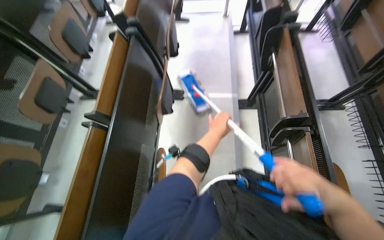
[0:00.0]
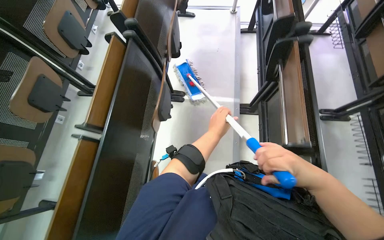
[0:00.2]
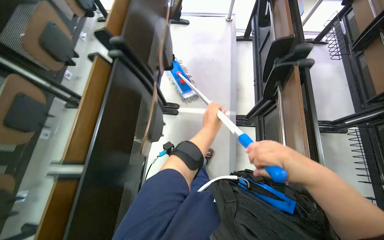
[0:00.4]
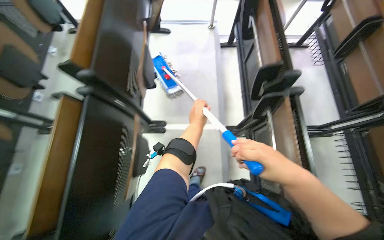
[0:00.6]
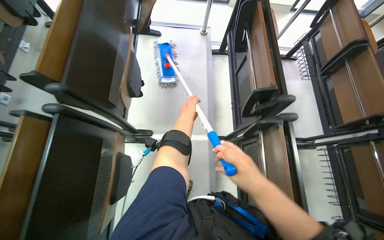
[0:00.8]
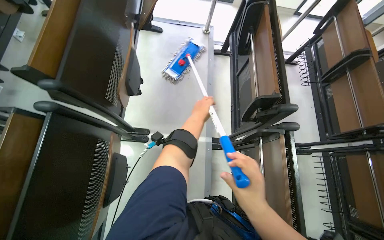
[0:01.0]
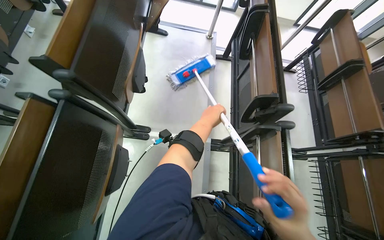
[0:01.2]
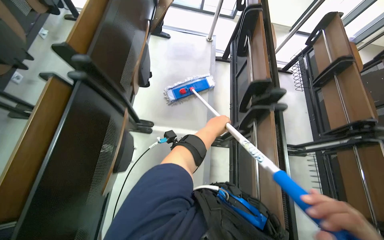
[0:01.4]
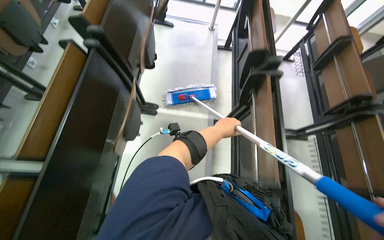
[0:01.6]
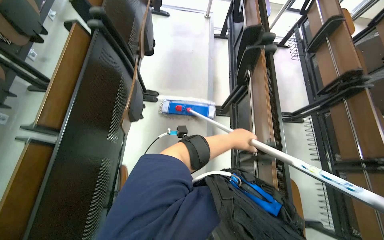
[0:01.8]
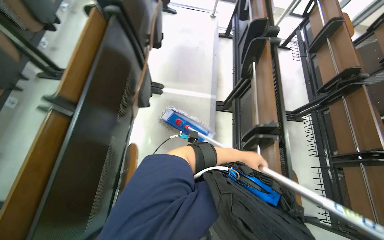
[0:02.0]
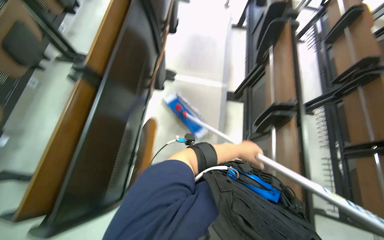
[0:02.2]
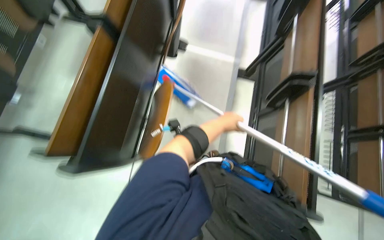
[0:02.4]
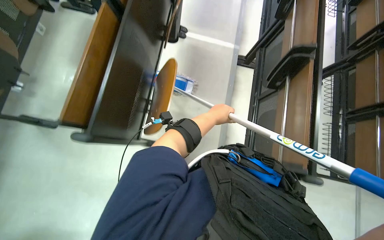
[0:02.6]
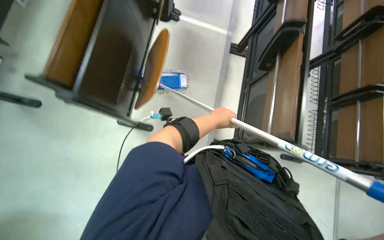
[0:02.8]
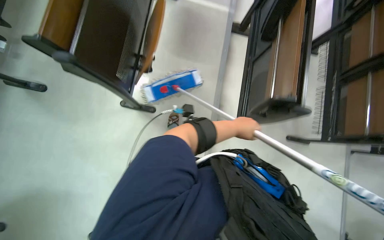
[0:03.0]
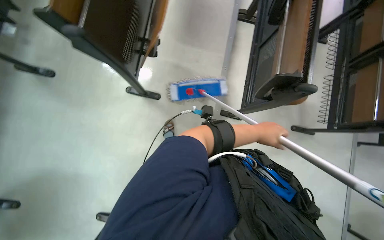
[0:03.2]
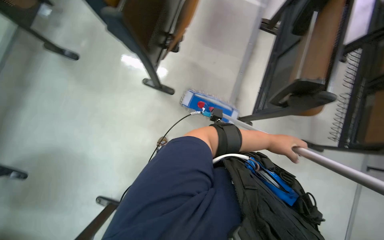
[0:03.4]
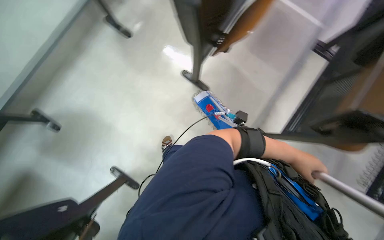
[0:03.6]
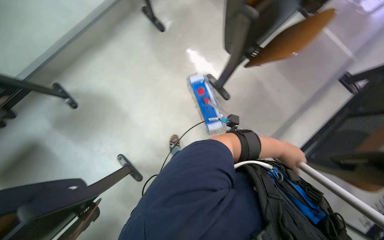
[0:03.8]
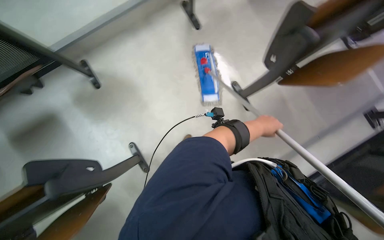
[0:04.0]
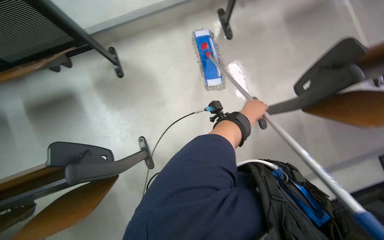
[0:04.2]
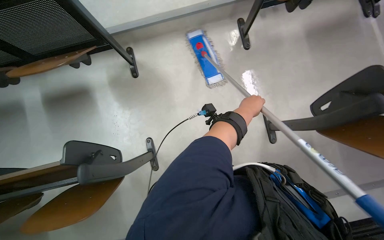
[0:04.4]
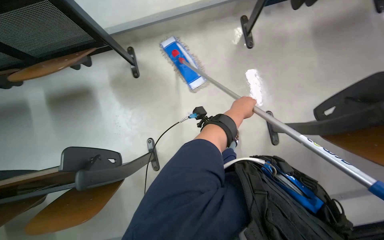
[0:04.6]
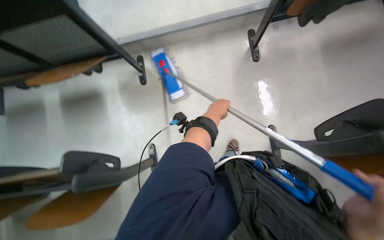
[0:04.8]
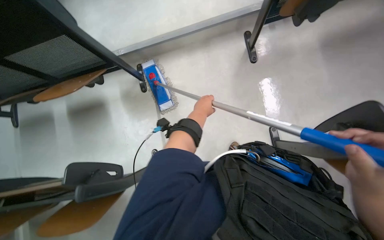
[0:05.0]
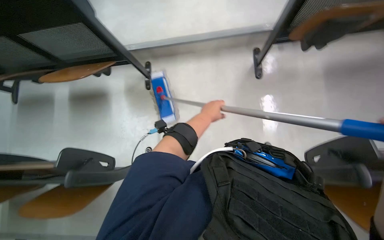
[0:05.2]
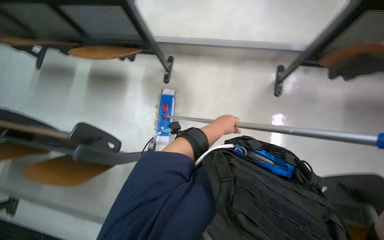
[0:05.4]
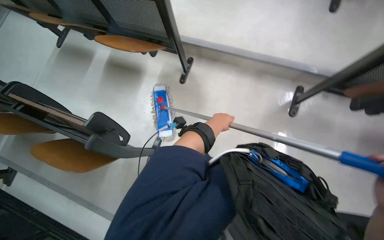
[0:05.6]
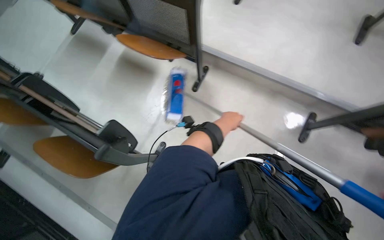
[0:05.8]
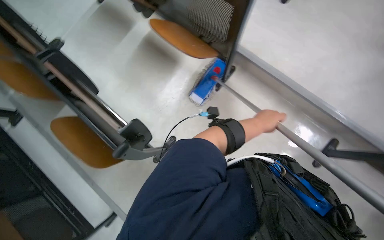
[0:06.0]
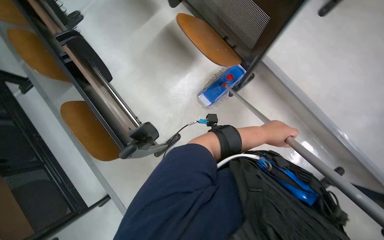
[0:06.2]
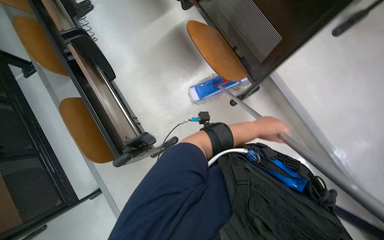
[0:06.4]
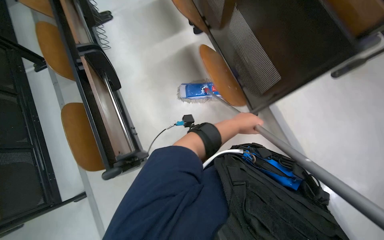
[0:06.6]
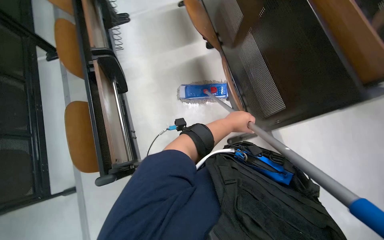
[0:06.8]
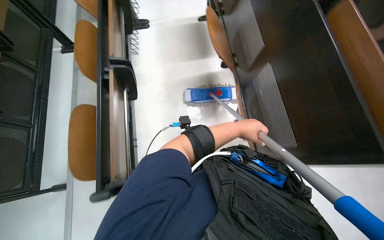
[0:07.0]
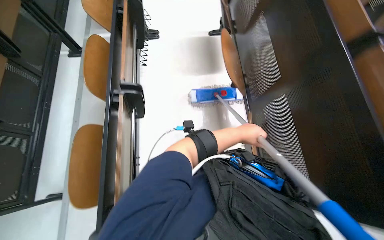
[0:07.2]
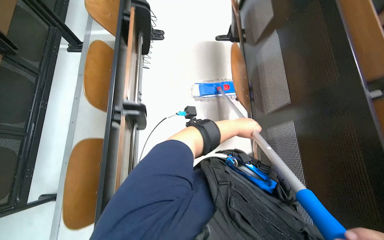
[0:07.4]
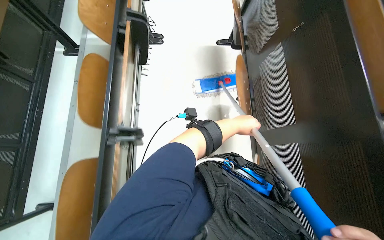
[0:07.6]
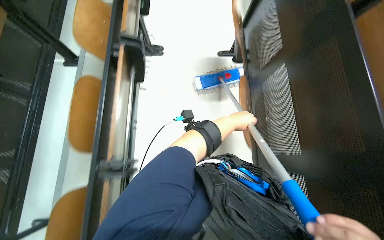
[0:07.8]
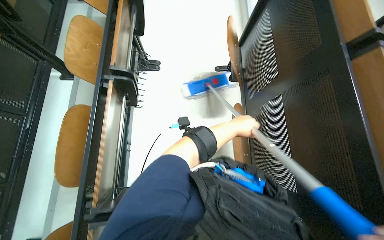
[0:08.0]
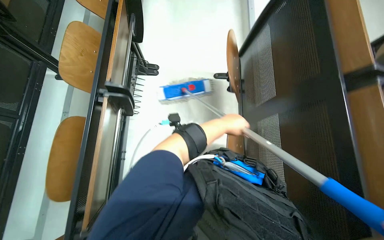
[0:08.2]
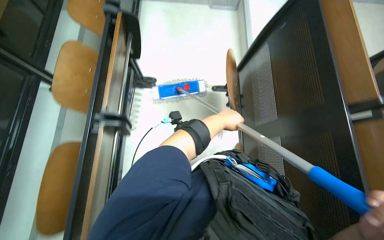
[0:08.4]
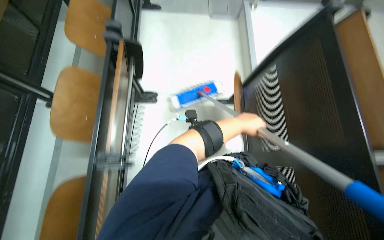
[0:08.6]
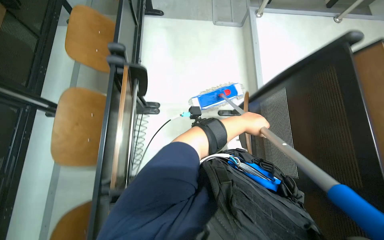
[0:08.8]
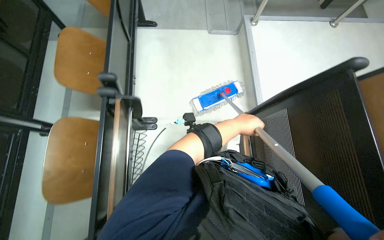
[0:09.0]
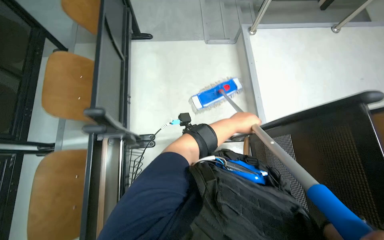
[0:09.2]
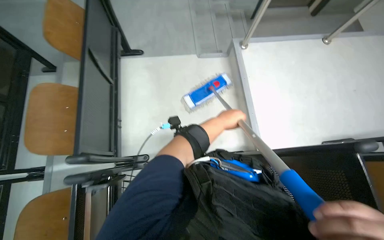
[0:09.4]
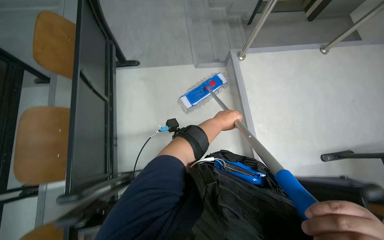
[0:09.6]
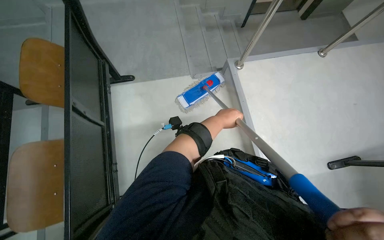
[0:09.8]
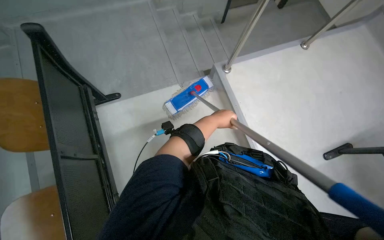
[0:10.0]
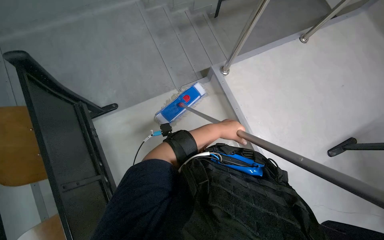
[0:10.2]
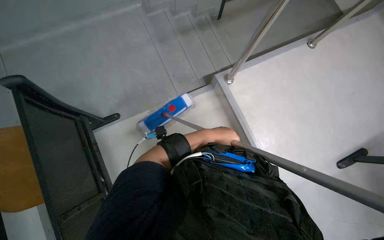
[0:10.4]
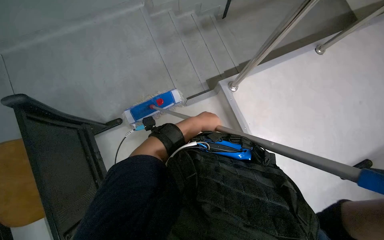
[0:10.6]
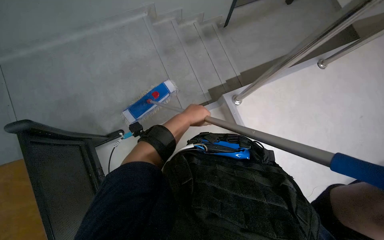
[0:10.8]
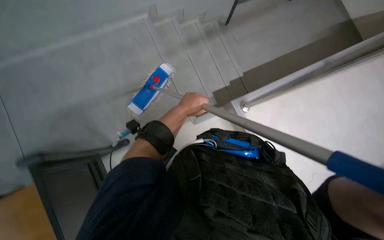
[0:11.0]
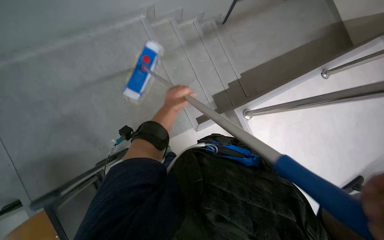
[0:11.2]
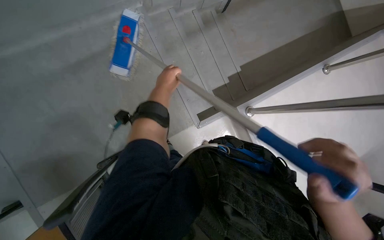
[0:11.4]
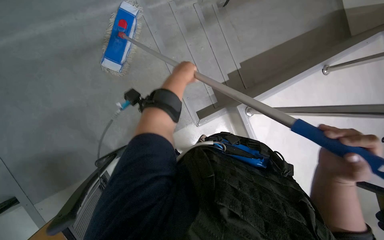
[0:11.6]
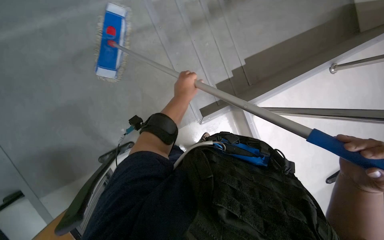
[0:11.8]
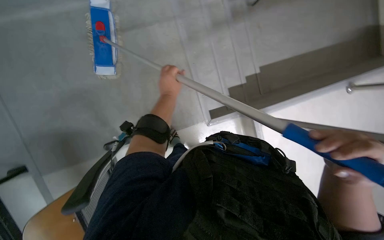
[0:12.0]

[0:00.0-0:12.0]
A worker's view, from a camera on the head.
Job: mopping floor.
The whole recording: Mopping classroom floor. The worker mops the classroom floor, occasionally adjusting the mop and moving the cleaning cart.
0:01.6 to 0:03.0: The head travels about 70 cm. The view tips downward by roughly 15 degrees.
0:03.0 to 0:04.4: The camera is carried about 60 cm. The wearer looks about 65 degrees further to the left.
0:04.4 to 0:06.0: The head rotates roughly 55 degrees to the left.
0:06.0 to 0:07.6: The camera travels some 70 cm. The scene turns some 50 degrees clockwise in the picture.
0:07.6 to 0:09.0: The head travels approximately 80 cm.
0:09.0 to 0:10.4: The camera is carried roughly 90 cm.
0:10.4 to 0:12.0: The view tips downward by roughly 15 degrees. The left hand heads up the picture, to the left and farther from the camera, covering roughly 50 cm.

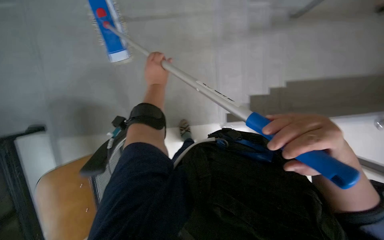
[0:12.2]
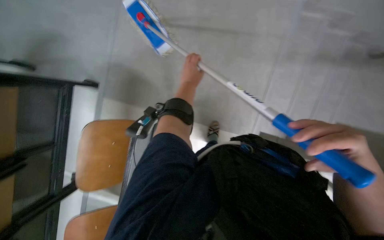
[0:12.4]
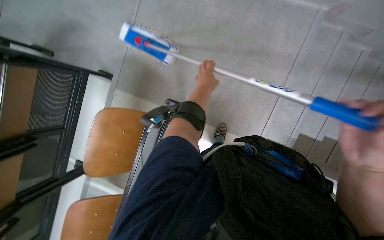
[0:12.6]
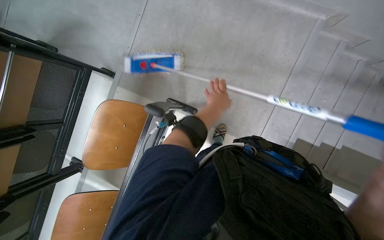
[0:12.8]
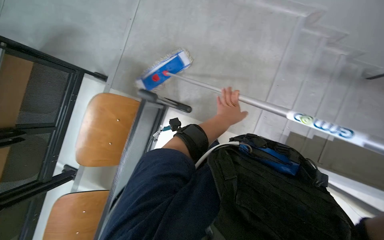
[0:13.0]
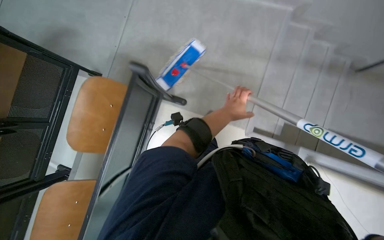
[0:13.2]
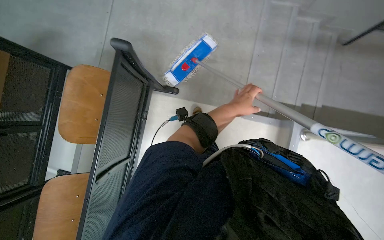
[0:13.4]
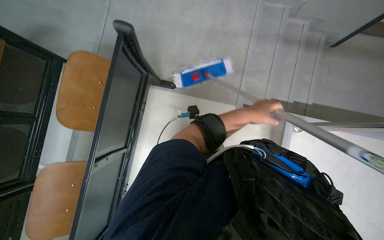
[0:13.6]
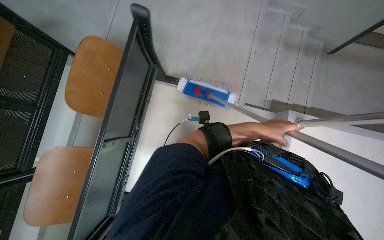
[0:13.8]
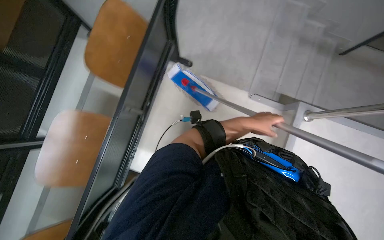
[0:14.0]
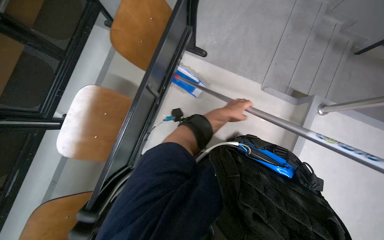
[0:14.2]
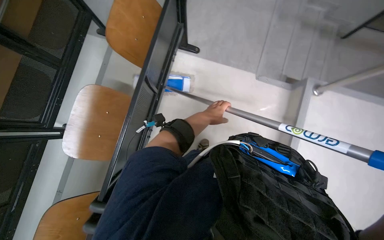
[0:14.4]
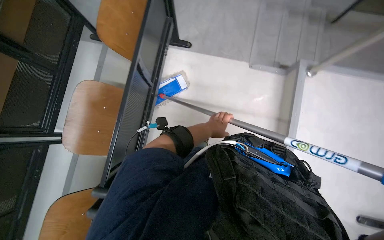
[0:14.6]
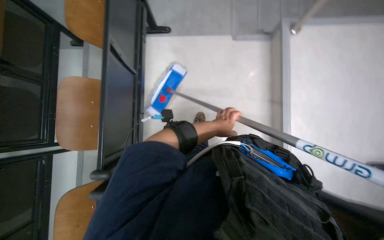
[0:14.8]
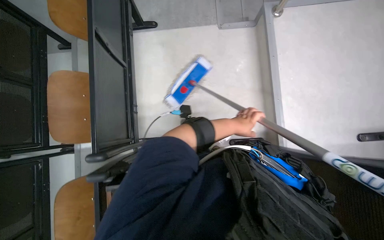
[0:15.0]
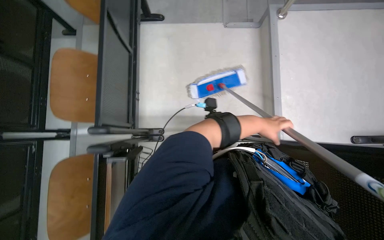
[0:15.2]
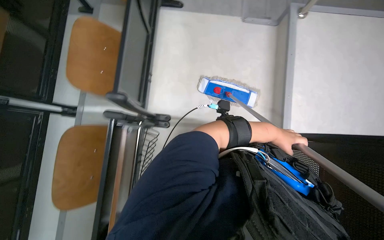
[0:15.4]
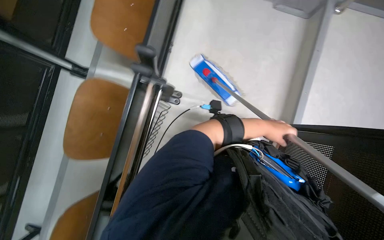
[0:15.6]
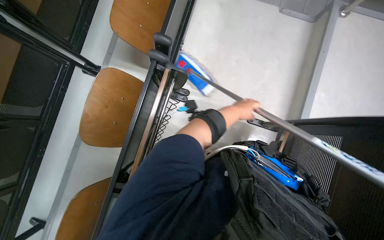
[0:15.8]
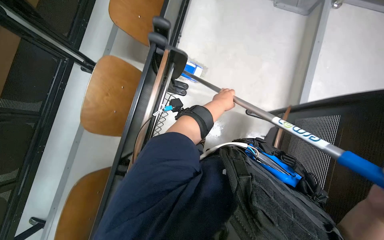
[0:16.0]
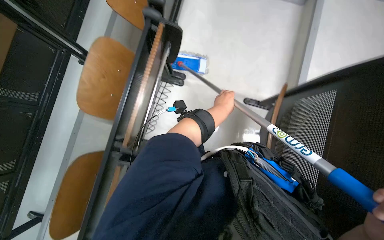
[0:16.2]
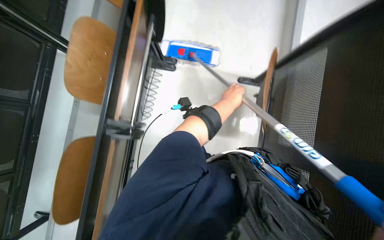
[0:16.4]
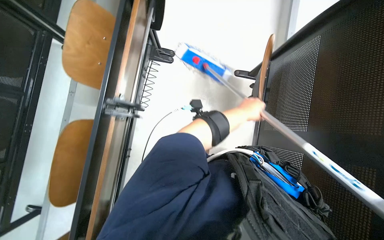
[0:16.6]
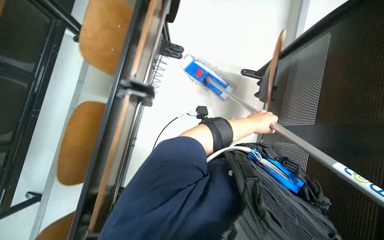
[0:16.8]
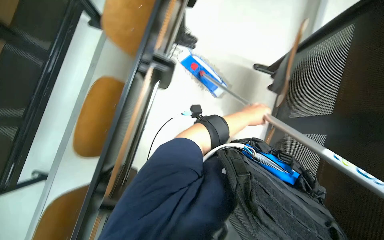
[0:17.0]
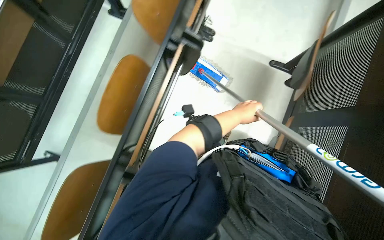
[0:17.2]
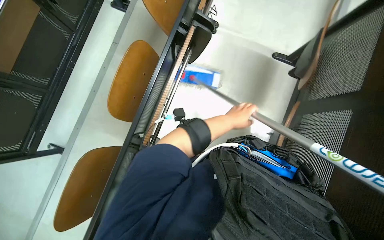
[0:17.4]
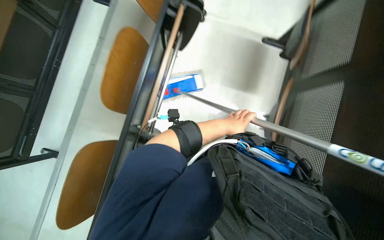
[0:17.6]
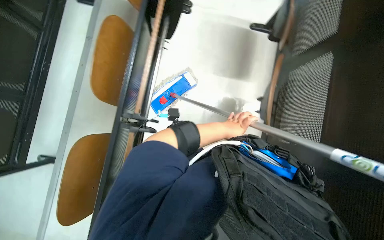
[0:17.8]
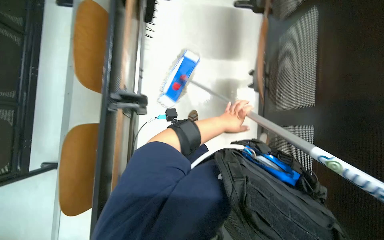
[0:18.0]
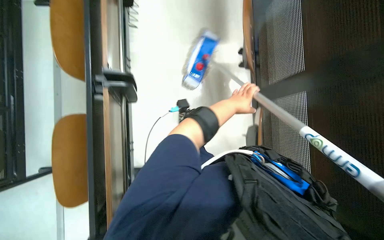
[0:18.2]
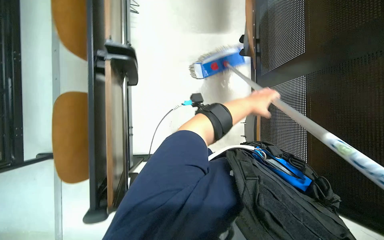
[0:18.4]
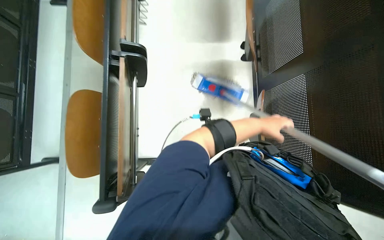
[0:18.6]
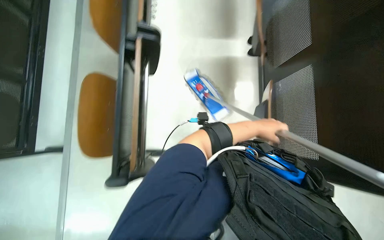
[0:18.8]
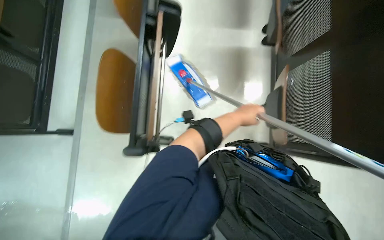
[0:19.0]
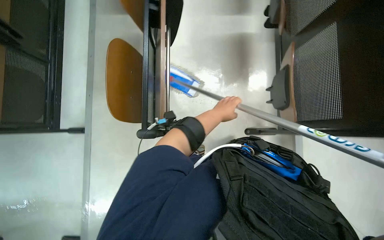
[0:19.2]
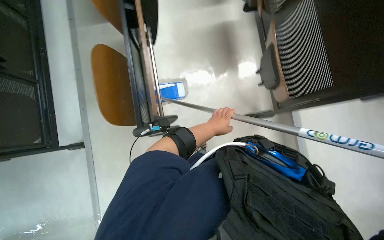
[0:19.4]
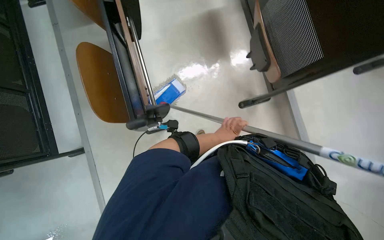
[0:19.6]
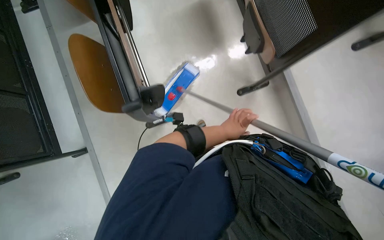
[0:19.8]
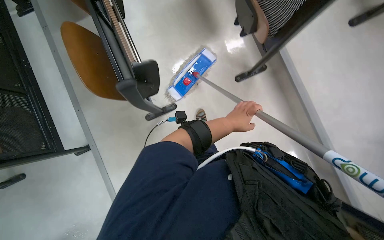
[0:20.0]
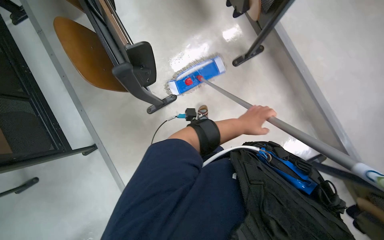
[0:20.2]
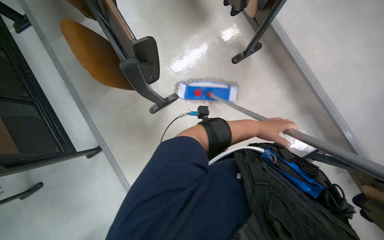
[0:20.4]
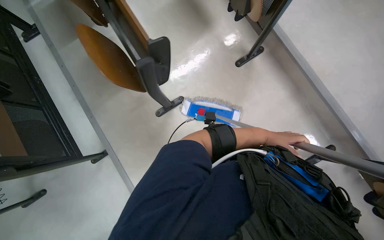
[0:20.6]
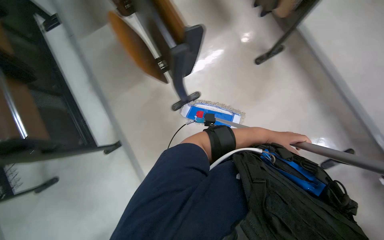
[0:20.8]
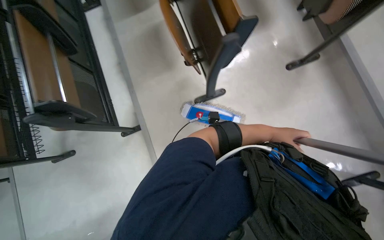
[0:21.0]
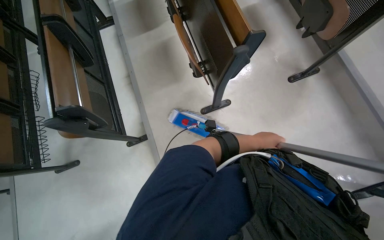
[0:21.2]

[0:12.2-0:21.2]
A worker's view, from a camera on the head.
Job: mopping floor.
The whole recording: Mopping classroom floor. The worker mops the classroom floor, occasionally adjusting the mop and moving the cleaning cart.
0:12.2 to 0:13.8: The left hand shifts roughly 25 cm to the right and down the picture.
0:13.8 to 0:15.2: The left hand travels to the left and back again, approximately 20 cm each way.
0:15.2 to 0:16.6: The left hand is displaced to the left by some 15 cm.
0:16.6 to 0:18.2: The wearer moves about 40 cm.
0:18.2 to 0:19.8: The left hand moves down the picture, about 30 cm.
